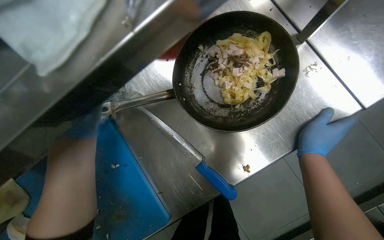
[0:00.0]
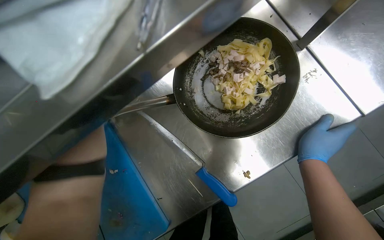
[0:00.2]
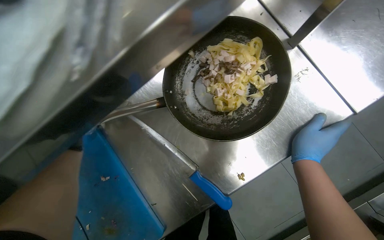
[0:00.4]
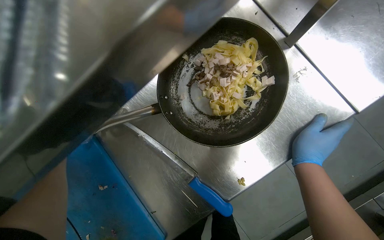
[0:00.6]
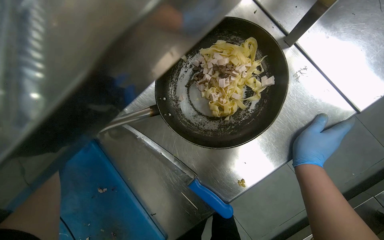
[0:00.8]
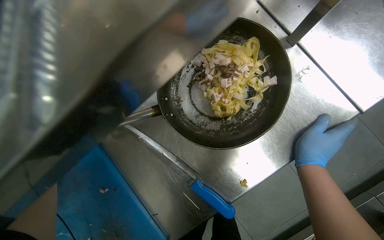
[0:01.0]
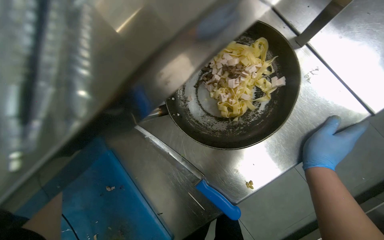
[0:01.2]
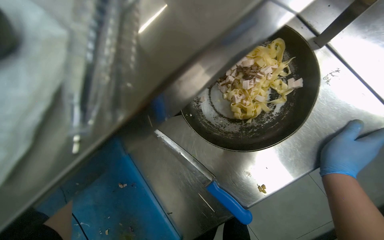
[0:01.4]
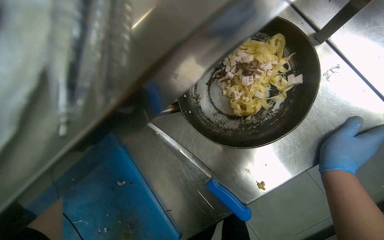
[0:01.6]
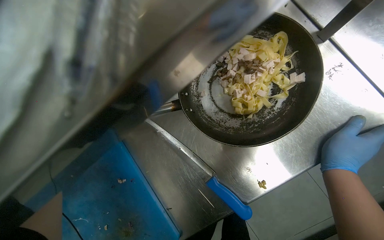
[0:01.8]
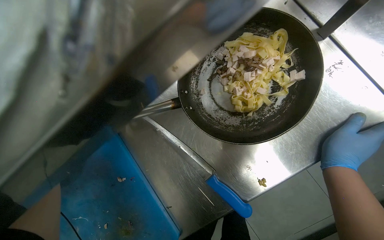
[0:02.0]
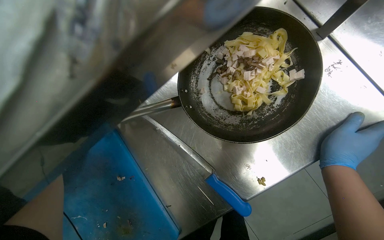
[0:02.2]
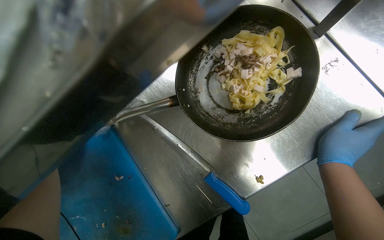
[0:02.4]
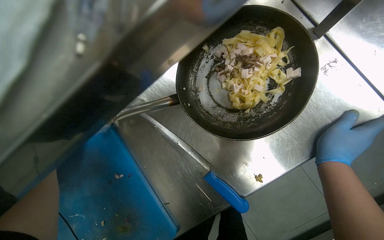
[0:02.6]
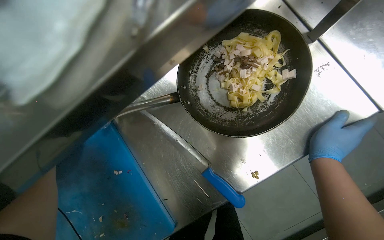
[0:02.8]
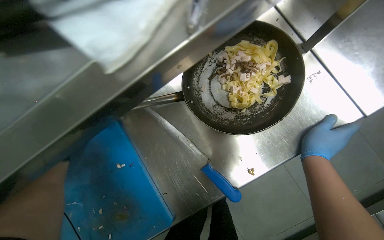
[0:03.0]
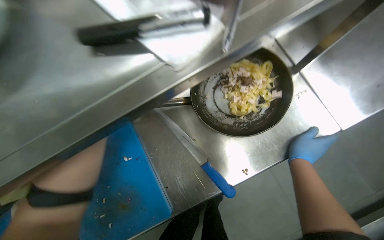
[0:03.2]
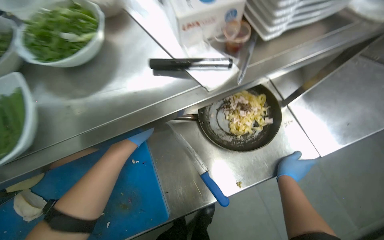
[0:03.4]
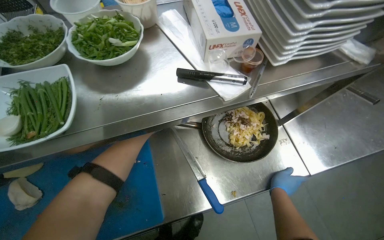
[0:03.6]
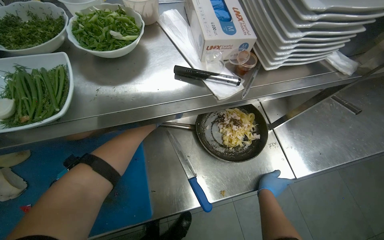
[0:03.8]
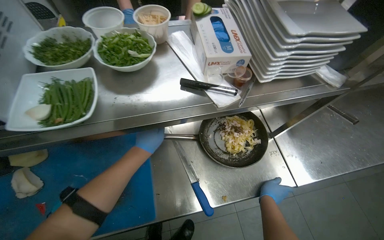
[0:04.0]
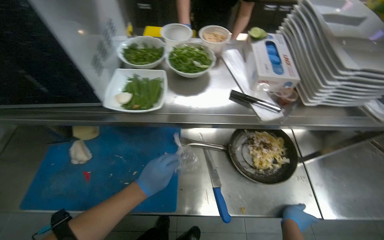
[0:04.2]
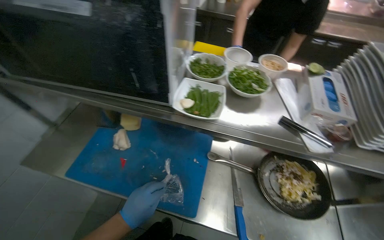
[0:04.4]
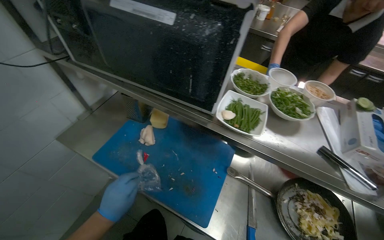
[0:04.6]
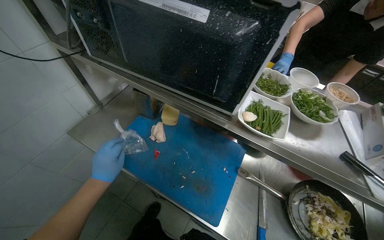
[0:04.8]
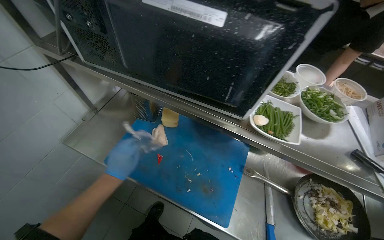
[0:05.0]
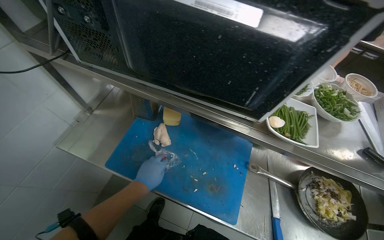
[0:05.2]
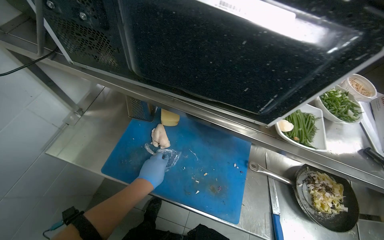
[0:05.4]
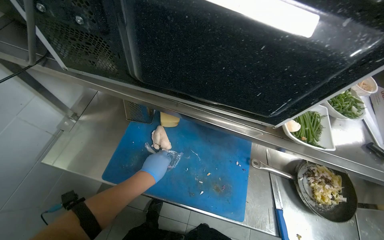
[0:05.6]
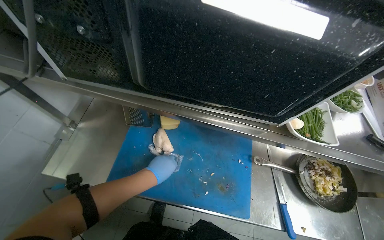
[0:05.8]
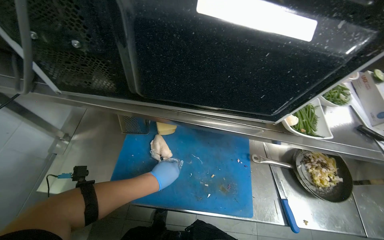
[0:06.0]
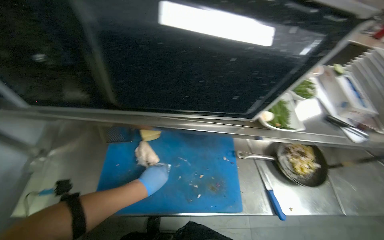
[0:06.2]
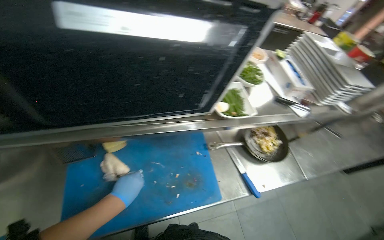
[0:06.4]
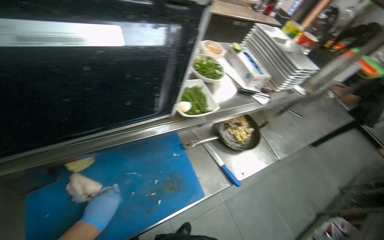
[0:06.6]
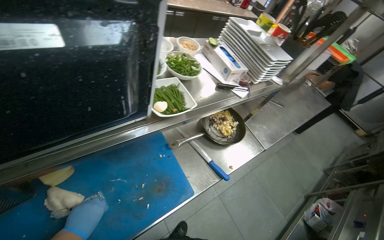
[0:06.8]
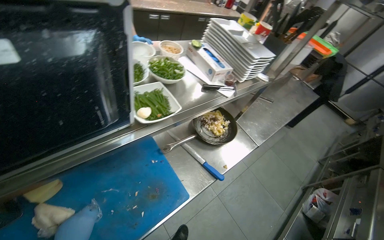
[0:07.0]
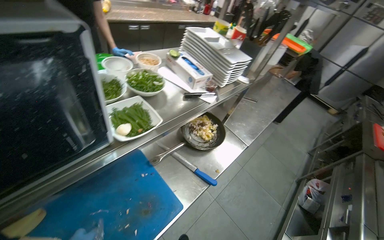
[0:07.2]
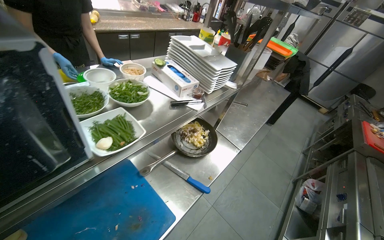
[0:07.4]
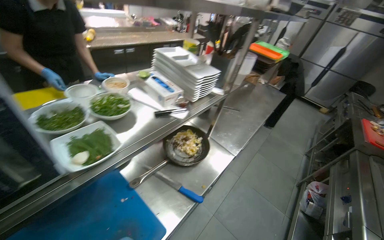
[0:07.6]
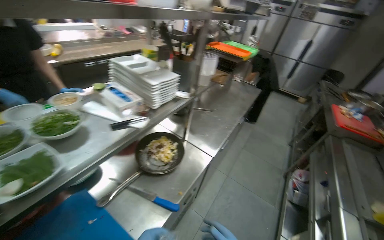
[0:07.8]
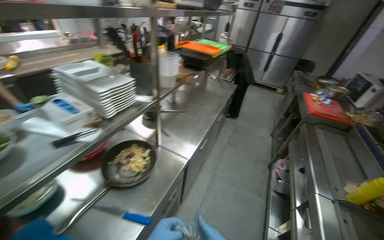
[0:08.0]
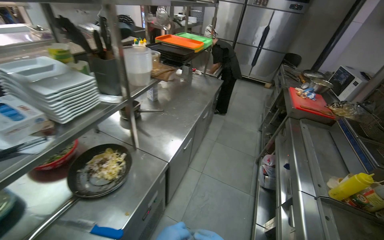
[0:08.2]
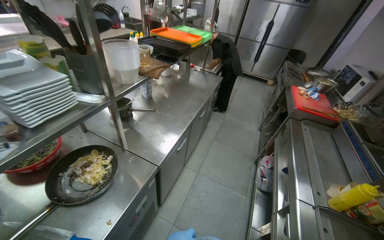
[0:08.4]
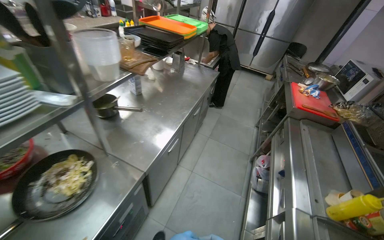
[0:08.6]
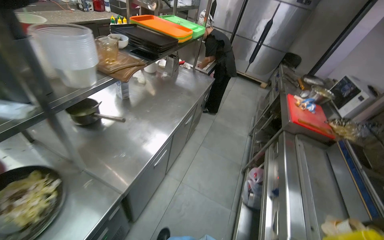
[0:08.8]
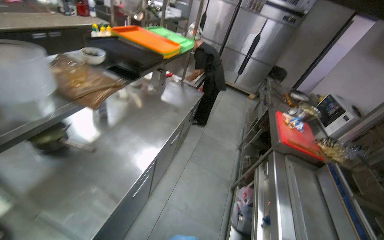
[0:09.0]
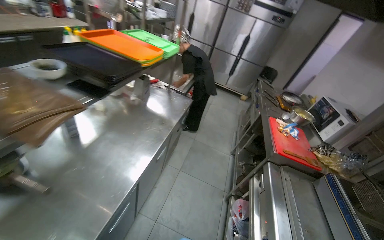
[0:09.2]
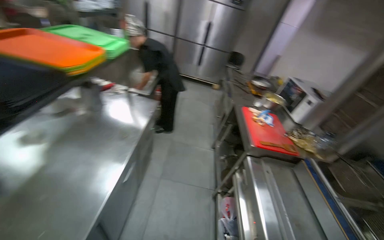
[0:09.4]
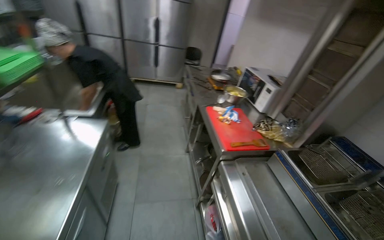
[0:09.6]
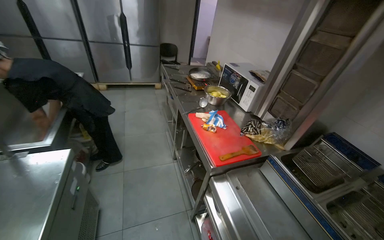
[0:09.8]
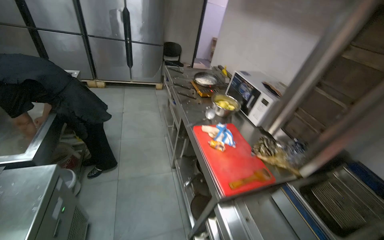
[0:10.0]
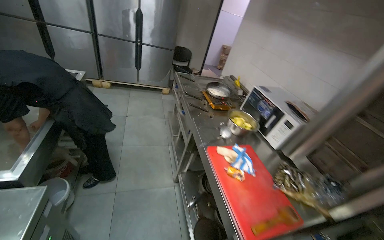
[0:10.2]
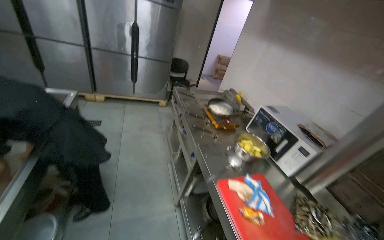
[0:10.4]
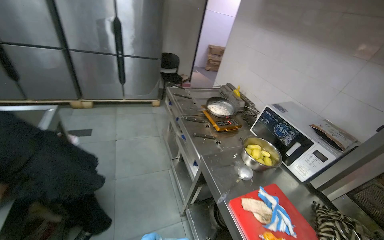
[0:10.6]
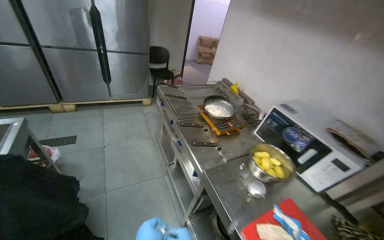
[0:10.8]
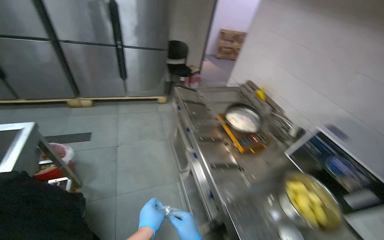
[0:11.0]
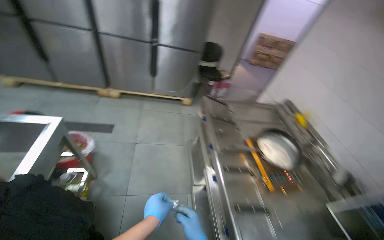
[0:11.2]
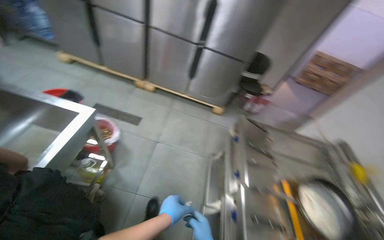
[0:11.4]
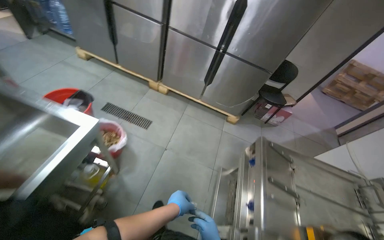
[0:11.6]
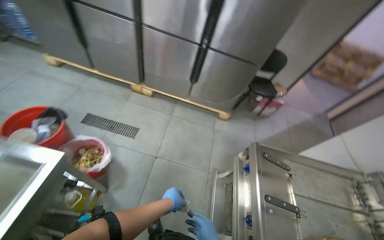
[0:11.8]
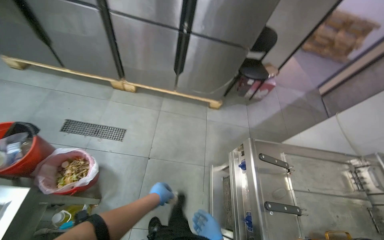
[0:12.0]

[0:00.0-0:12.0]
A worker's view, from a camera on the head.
Job: preparing food.
The whole recording: Slicing cooked chicken on cutting board. The worker slices cooked chicken breast on a blue cutting board with a knife.
0:03.0 to 0:04.4: The wearer moves roughly 40 cm. The view tips upward by approximately 30 degrees. The scene rotates clockwise by approximately 45 degrees.
0:04.4 to 0:06.0: The left hand goes some 20 cm up the picture.
0:06.0 to 0:07.6: The head turns to the right by approximately 55 degrees.
0:07.6 to 0:09.0: The head travels some 70 cm. The head rotates some 20 degrees to the right.
0:09.0 to 0:10.4: The wearer moves approximately 1 m. The wearer's head swings some 35 degrees to the right.
0:10.4 to 0:12.0: The camera is carried some 1.5 m. The head turns to the left by roughly 20 degrees. The camera pitches downward, by roughly 20 degrees.

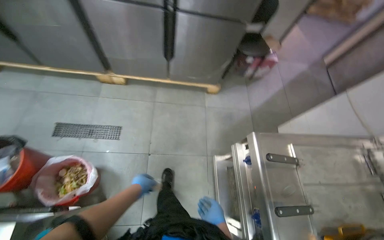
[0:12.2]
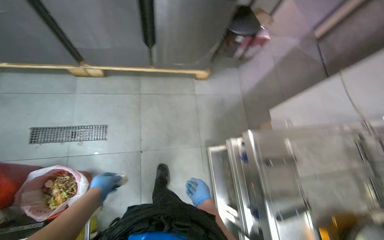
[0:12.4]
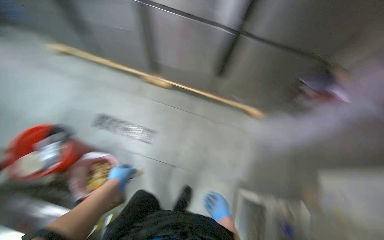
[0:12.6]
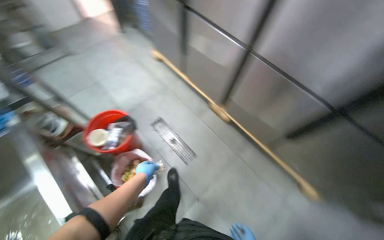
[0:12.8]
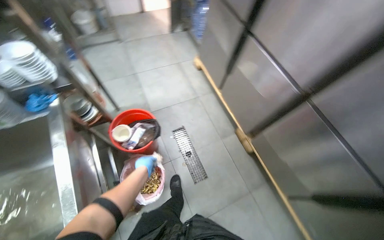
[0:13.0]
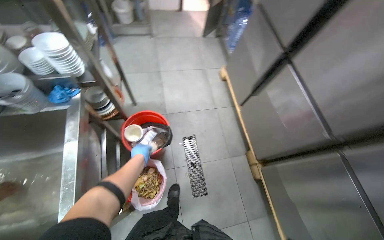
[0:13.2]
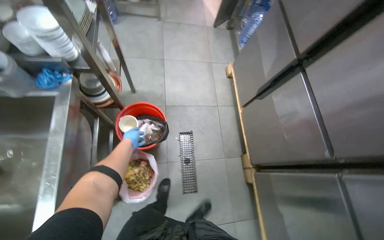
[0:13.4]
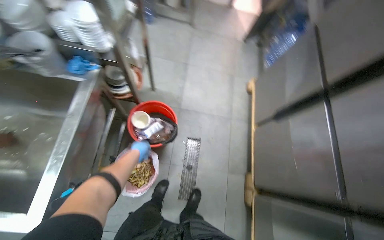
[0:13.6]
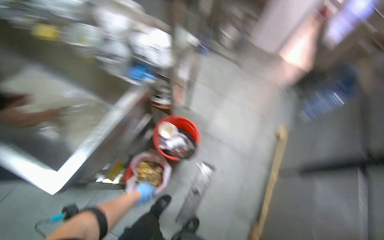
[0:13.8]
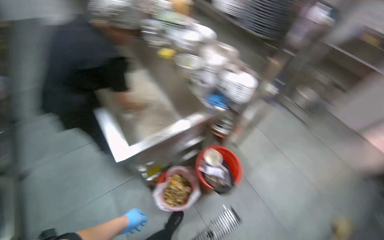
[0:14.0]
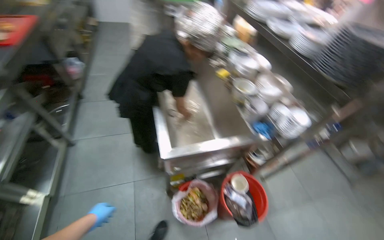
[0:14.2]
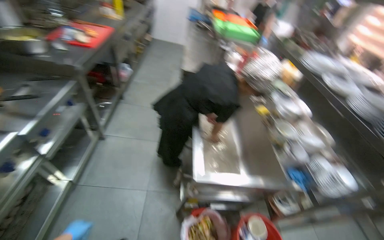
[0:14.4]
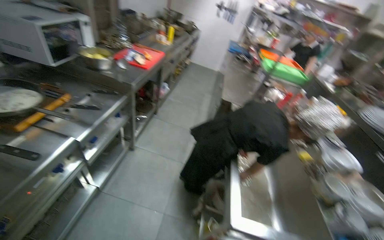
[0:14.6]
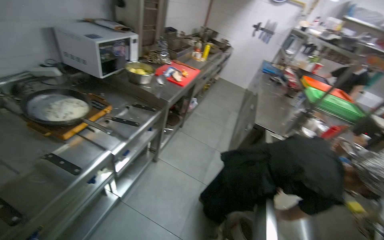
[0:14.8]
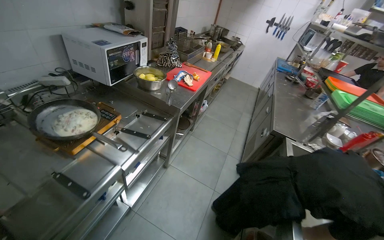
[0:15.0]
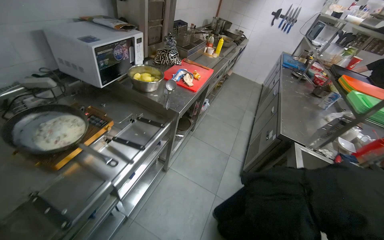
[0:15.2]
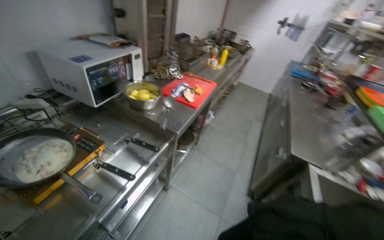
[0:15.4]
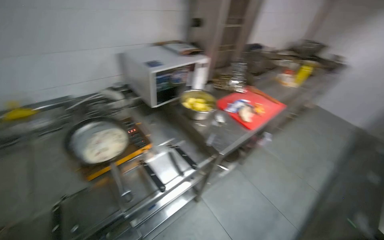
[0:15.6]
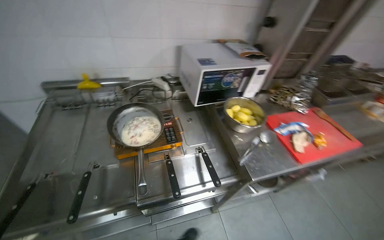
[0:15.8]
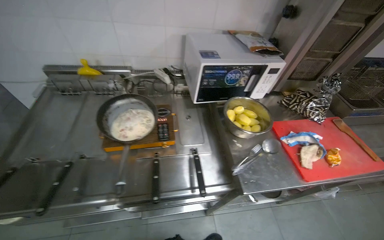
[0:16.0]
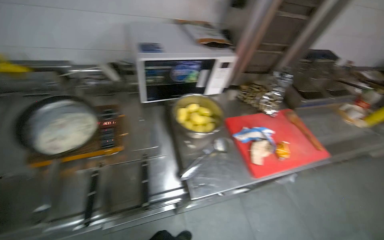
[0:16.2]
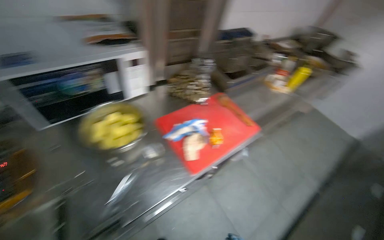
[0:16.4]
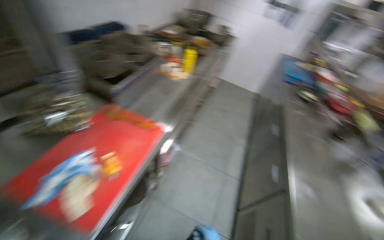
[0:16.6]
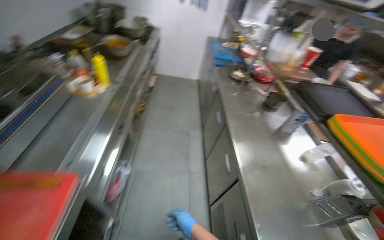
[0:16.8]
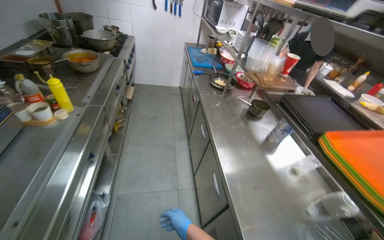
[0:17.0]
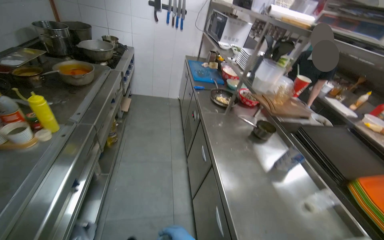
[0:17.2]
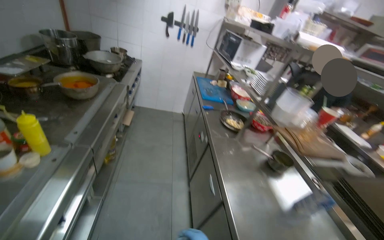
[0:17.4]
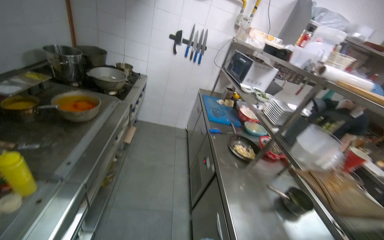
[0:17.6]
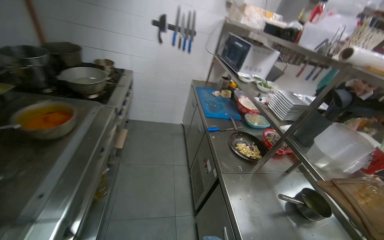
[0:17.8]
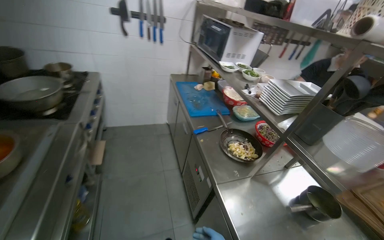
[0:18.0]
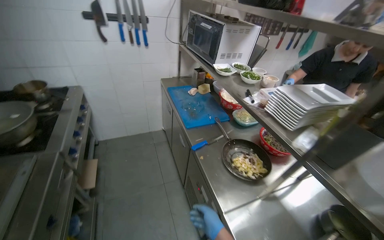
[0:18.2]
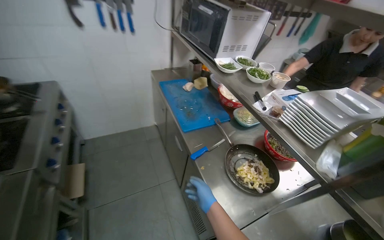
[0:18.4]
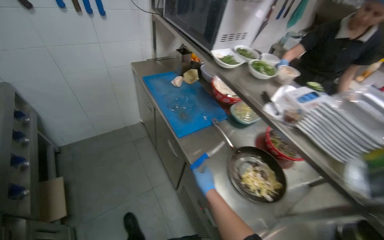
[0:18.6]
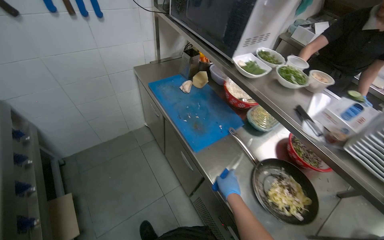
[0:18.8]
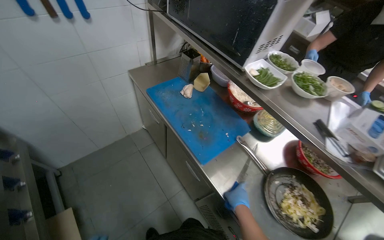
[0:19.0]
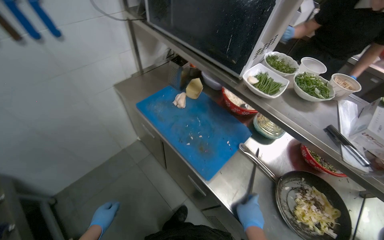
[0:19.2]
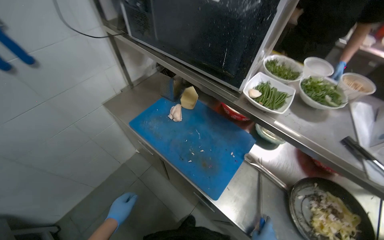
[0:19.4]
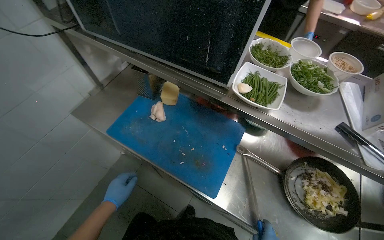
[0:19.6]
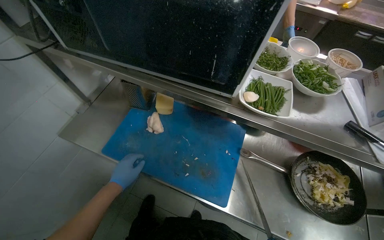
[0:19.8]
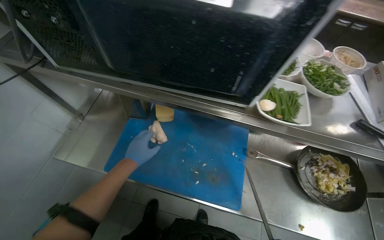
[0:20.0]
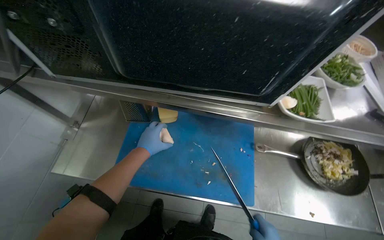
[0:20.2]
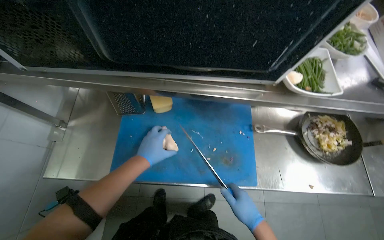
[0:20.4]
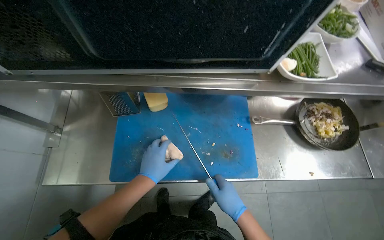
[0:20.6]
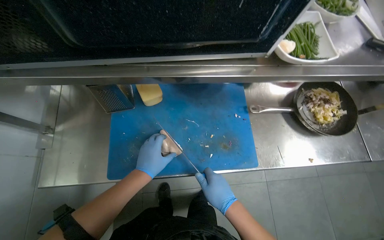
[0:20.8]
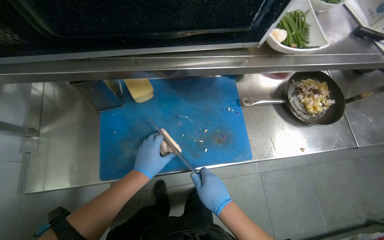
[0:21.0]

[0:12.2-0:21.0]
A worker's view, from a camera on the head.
Job: preparing food.
The whole recording: Slicing cooked chicken on cutting board. The worker slices cooked chicken breast on a blue cutting board with a knife.
0:12.2 to 0:13.6: The wearer moves some 70 cm. The wearer looks roughly 95 degrees further to the left.
0:13.6 to 0:15.2: The camera travels some 1 m. The head rotates about 105 degrees to the left. The wearer looks roughly 45 degrees further upward.
0:15.2 to 0:16.6: The wearer moves roughly 1 m.
0:16.6 to 0:18.0: The camera travels some 1 m. The head turns to the right by approximately 40 degrees.
0:18.0 to 0:19.6: The wearer moves some 1 m. The wearer looks some 45 degrees further to the right. The wearer looks roughly 25 degrees further downward.
0:19.6 to 0:21.0: The wearer looks approximately 35 degrees further to the right. The wearer looks about 15 degrees further downward.
